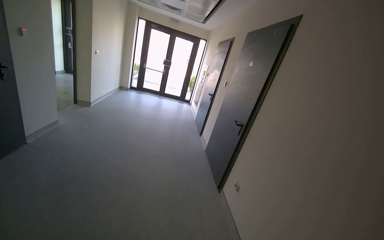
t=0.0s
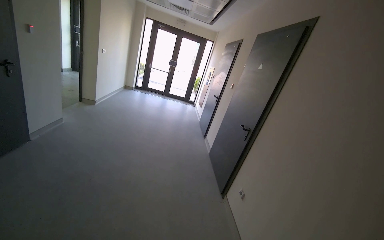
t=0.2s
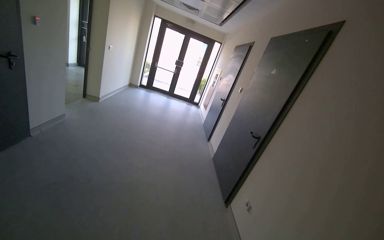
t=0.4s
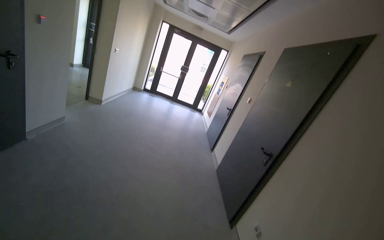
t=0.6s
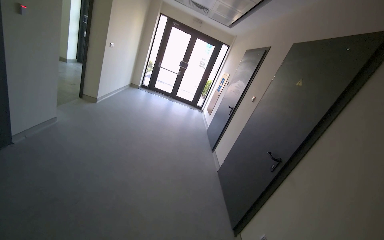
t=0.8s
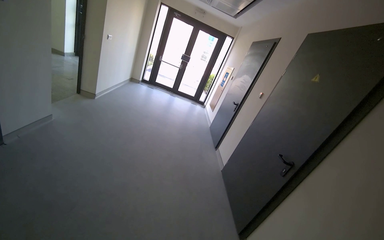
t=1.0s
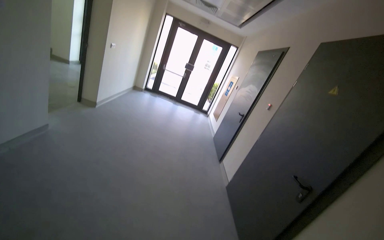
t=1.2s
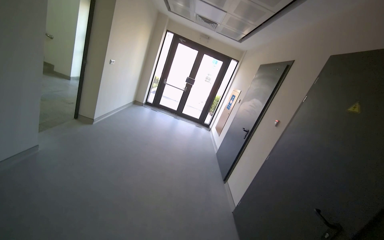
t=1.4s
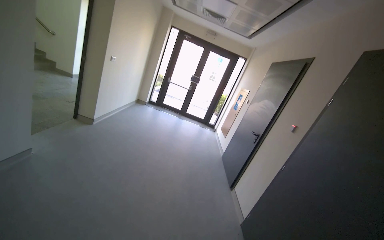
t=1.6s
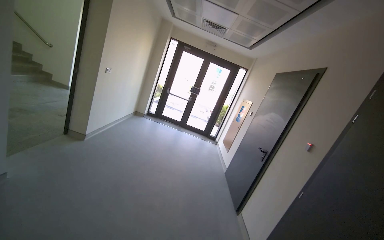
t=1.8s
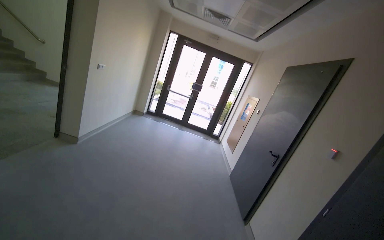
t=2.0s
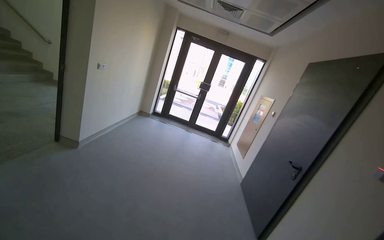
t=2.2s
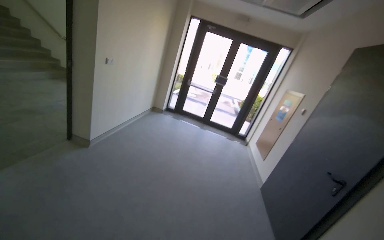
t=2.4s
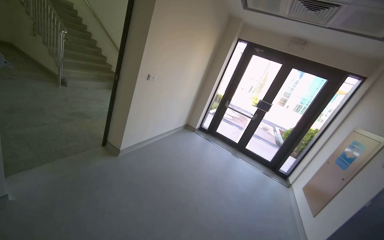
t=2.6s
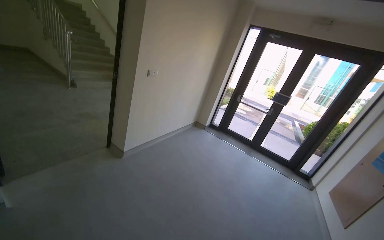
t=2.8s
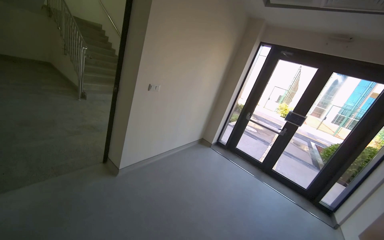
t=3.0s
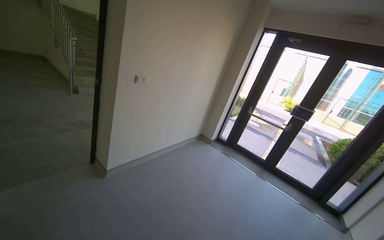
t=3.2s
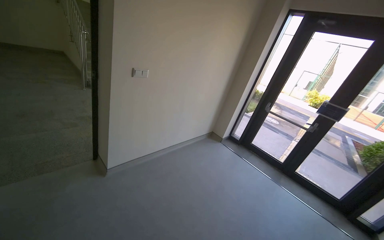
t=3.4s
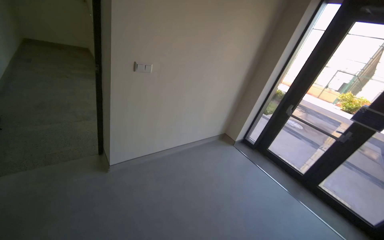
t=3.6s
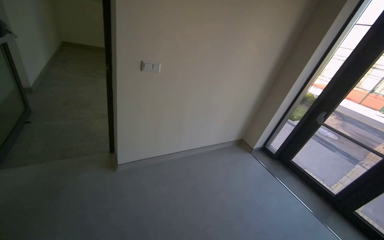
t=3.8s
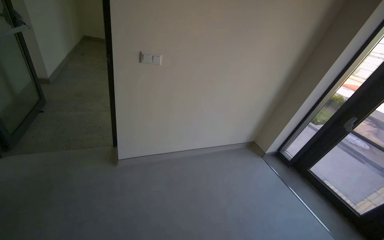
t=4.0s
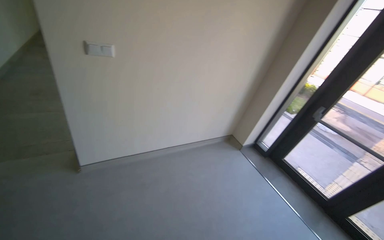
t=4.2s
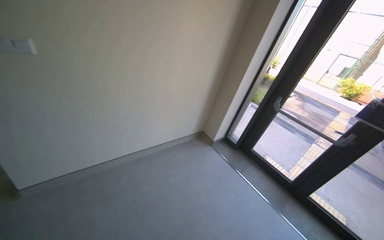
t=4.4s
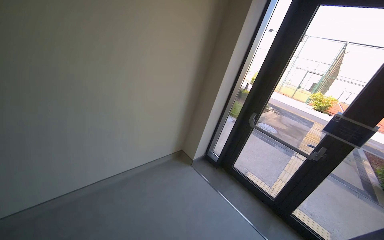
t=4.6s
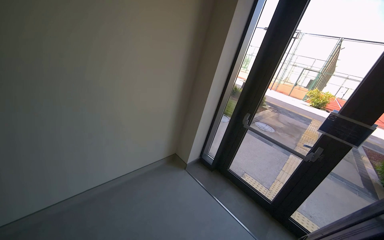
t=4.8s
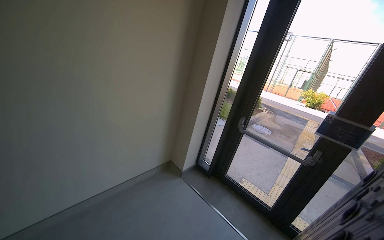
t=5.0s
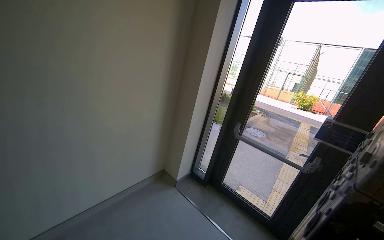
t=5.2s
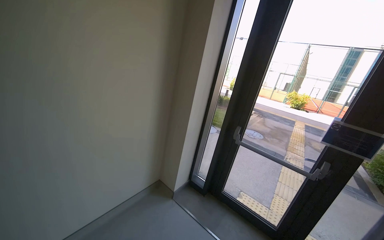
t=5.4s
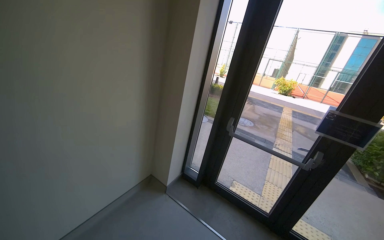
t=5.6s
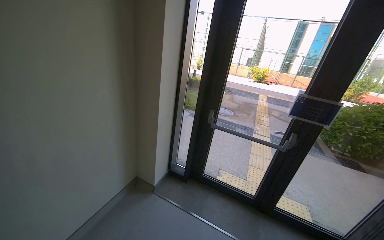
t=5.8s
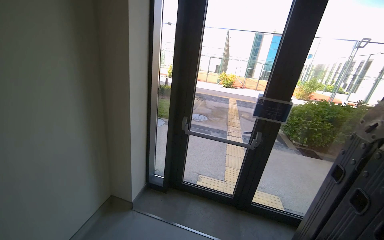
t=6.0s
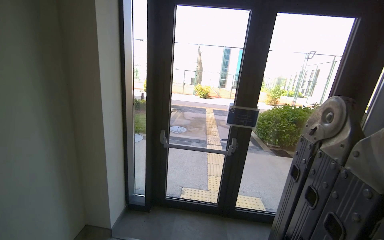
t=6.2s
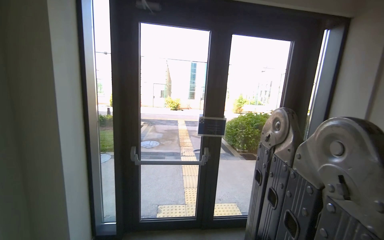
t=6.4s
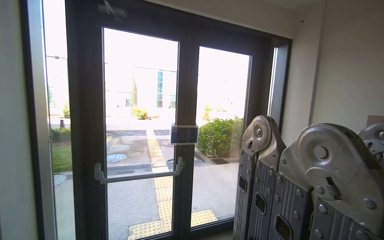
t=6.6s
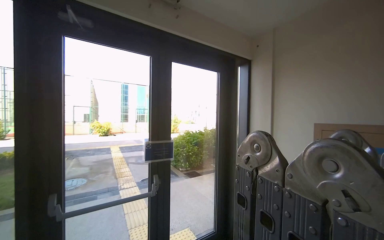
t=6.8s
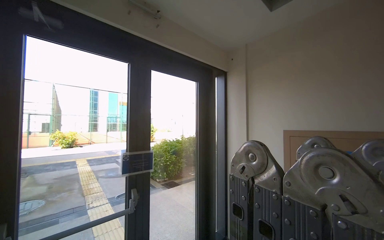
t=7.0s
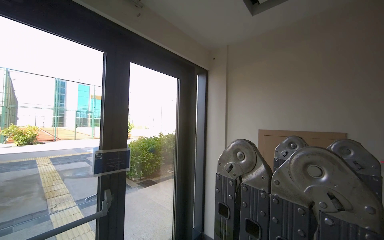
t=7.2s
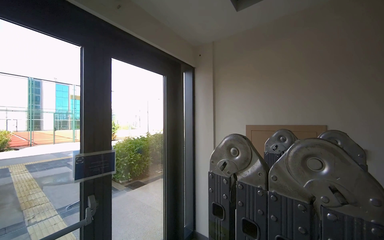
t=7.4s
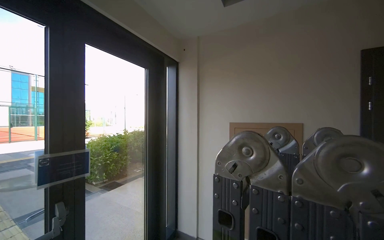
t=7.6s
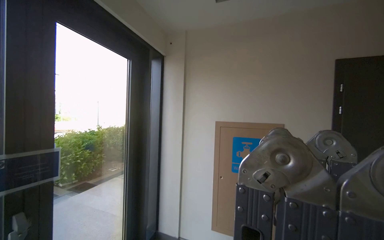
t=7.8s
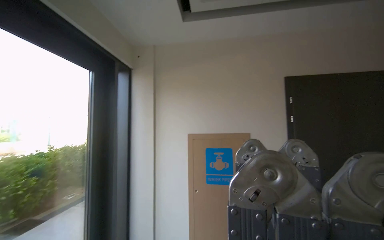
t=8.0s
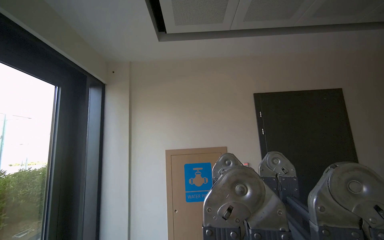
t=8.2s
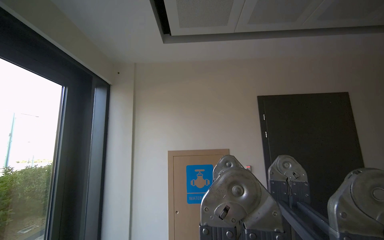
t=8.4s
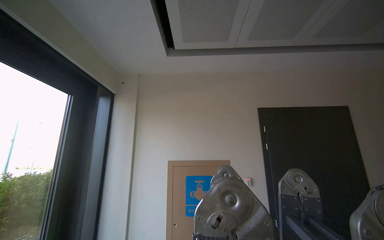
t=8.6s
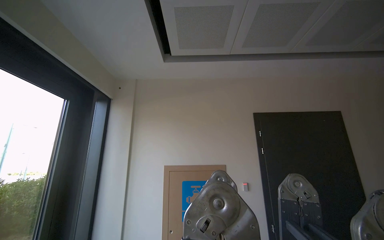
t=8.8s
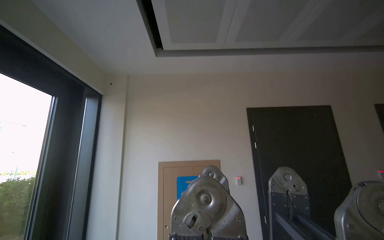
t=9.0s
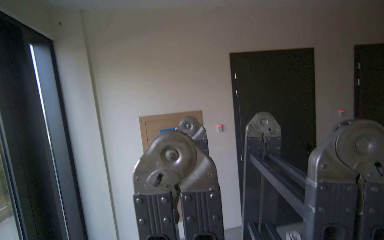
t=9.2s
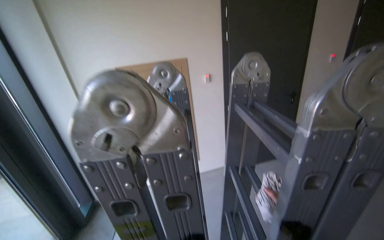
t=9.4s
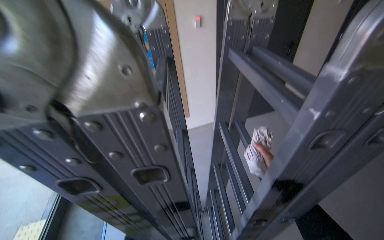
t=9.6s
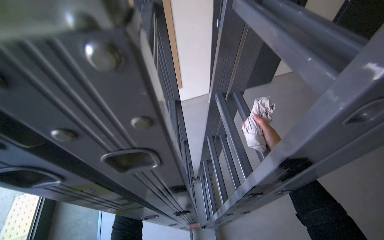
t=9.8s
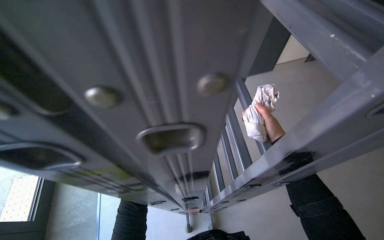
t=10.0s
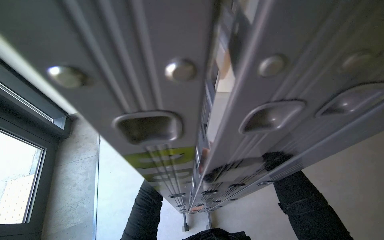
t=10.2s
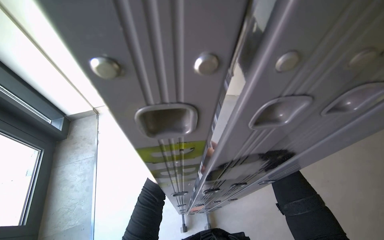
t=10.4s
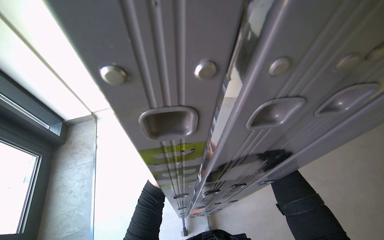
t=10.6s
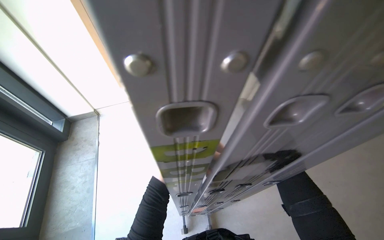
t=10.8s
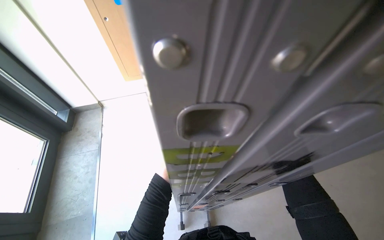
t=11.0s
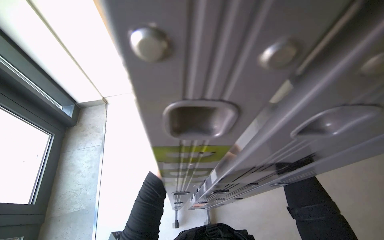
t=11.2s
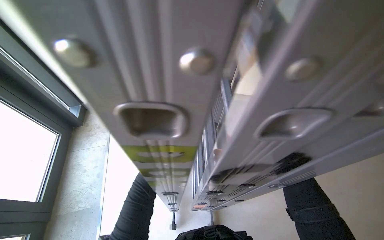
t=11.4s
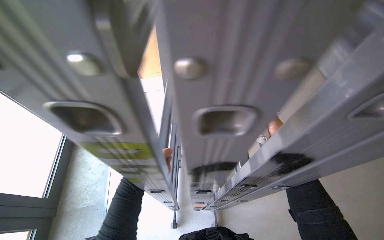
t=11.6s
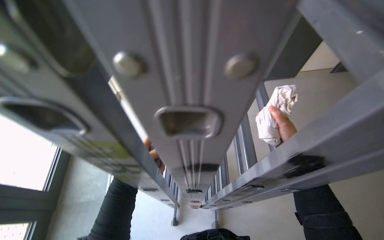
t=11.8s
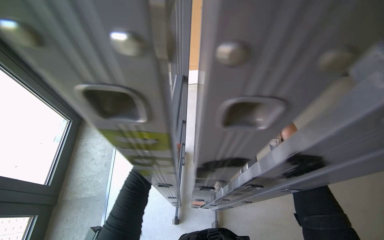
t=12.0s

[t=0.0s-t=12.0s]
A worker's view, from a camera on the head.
Job: organizing items.
The whole recording: Setting up ladder for work. The worker unfolds and positions a ladder near the window.
t=0.0s to t=1.6s: The wearer moves about 1 m.
t=1.6s to t=3.0s: The camera is carried some 1.5 m. The wearer's head swings roughly 35 degrees to the left.
t=3.0s to t=4.4s: The camera is carried some 1.5 m.
t=4.4s to t=6.0s: The wearer moves about 70 cm. The wearer's head swings about 35 degrees to the right.
t=6.0s to t=7.6s: The head rotates some 75 degrees to the right. The view tilts roughly 20 degrees upward.
t=7.6s to t=9.0s: The camera is aimed about 30 degrees further to the right. The wearer looks about 15 degrees further upward.
t=9.0s to t=10.4s: The view pans to the right by about 20 degrees. The view tips downward by approximately 70 degrees.

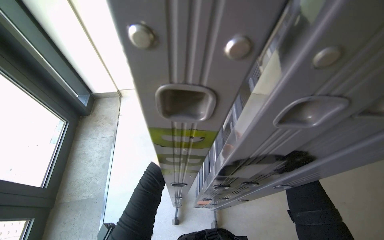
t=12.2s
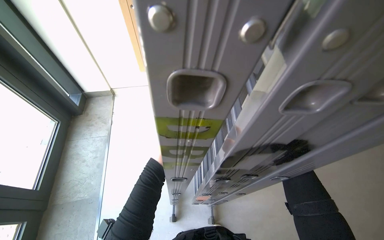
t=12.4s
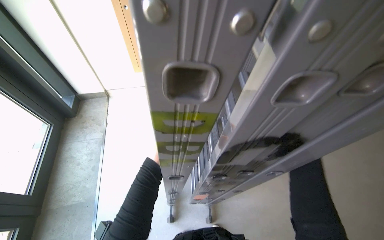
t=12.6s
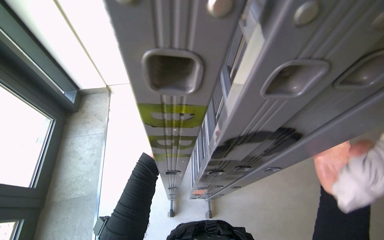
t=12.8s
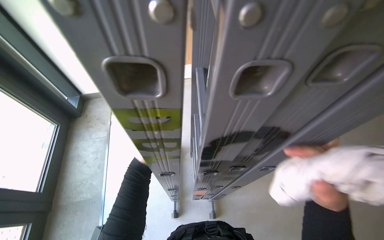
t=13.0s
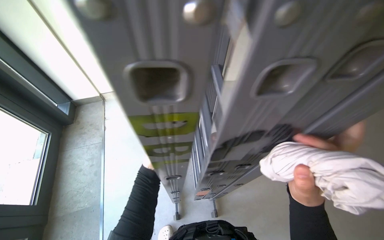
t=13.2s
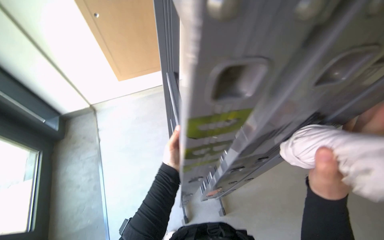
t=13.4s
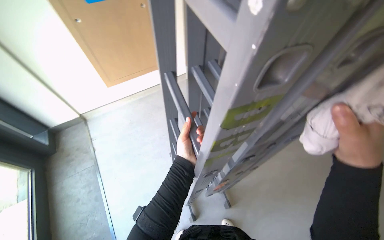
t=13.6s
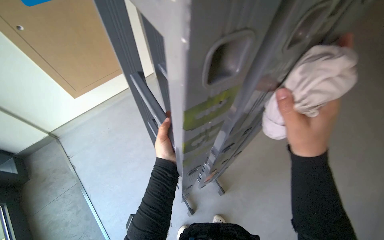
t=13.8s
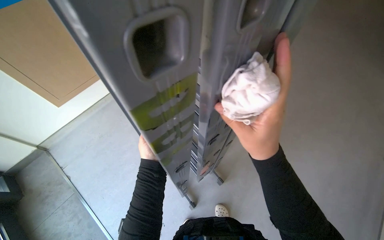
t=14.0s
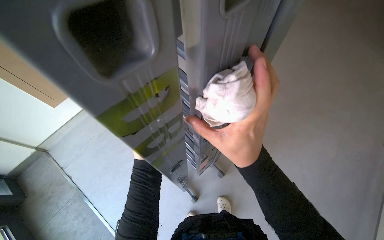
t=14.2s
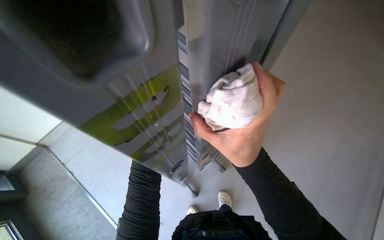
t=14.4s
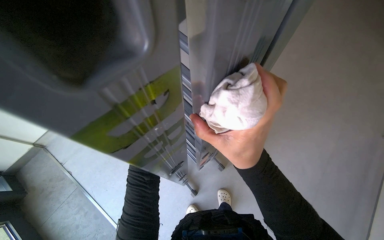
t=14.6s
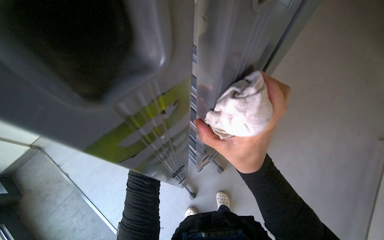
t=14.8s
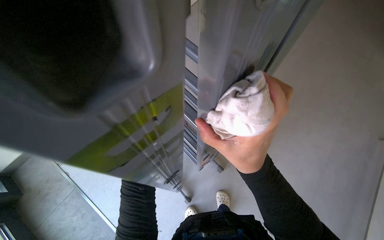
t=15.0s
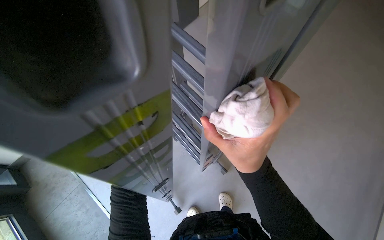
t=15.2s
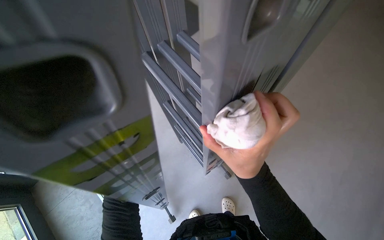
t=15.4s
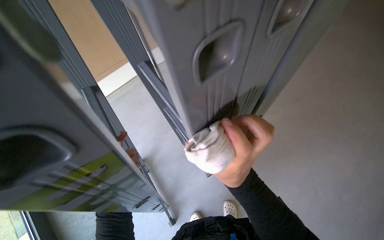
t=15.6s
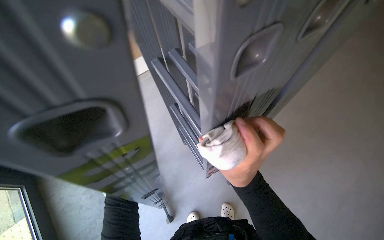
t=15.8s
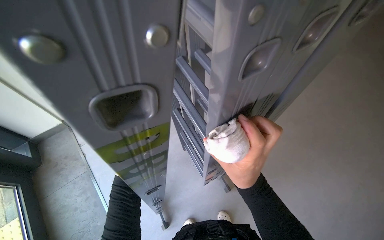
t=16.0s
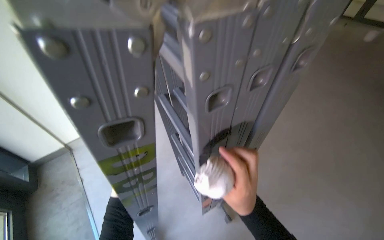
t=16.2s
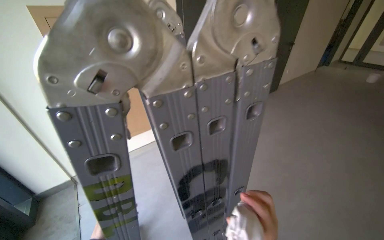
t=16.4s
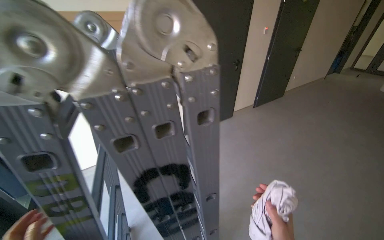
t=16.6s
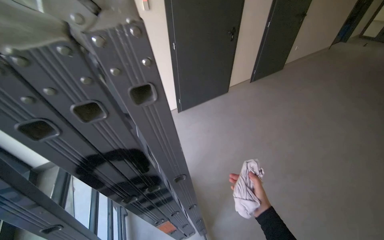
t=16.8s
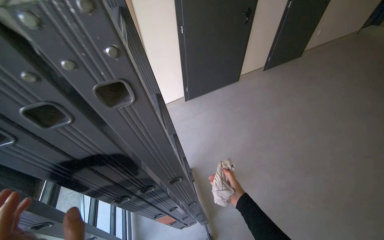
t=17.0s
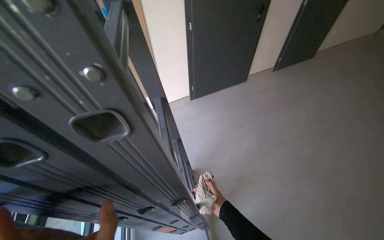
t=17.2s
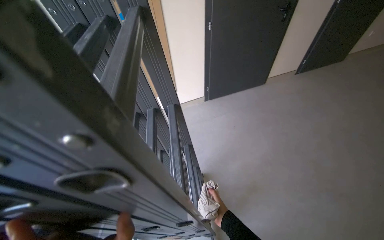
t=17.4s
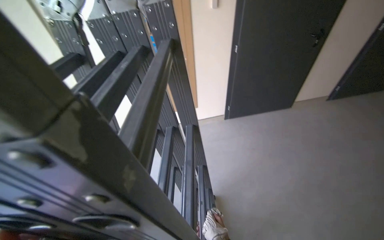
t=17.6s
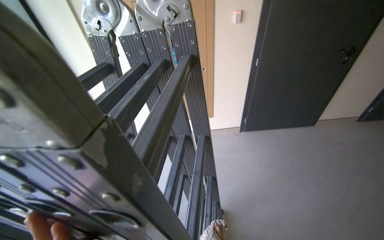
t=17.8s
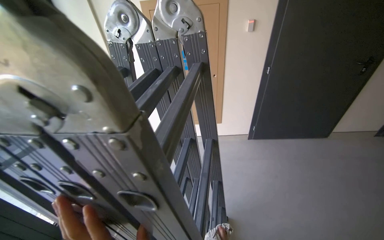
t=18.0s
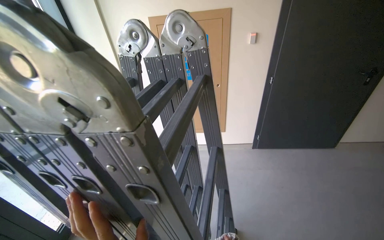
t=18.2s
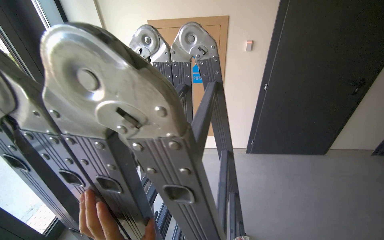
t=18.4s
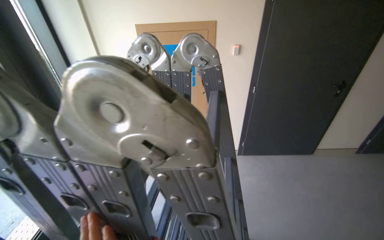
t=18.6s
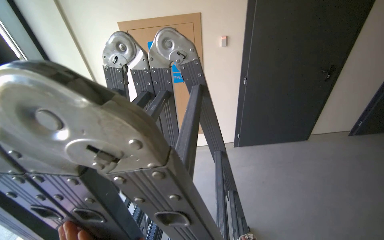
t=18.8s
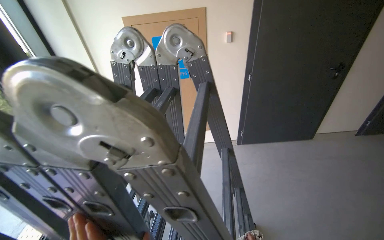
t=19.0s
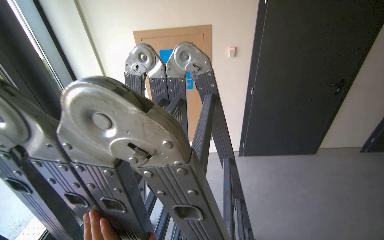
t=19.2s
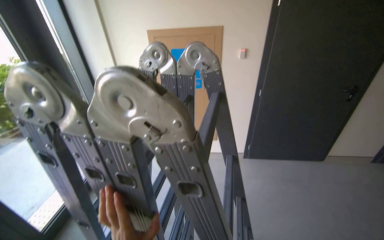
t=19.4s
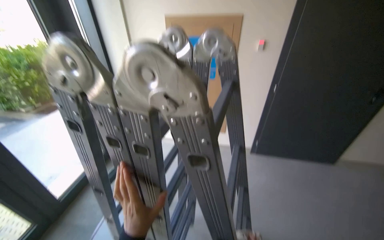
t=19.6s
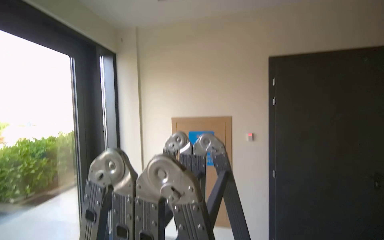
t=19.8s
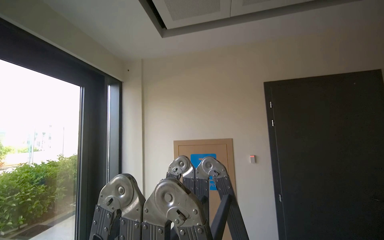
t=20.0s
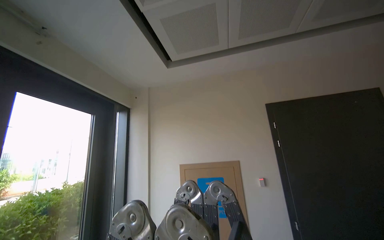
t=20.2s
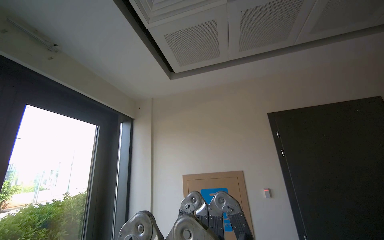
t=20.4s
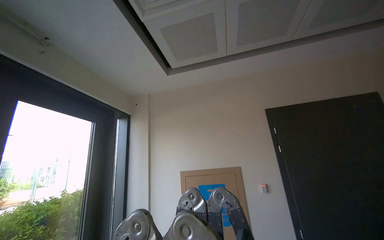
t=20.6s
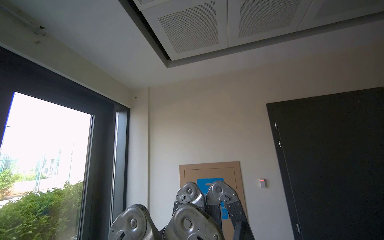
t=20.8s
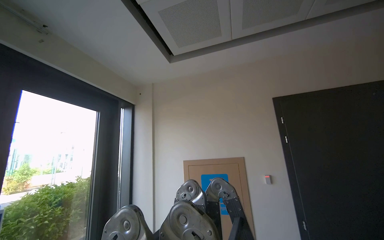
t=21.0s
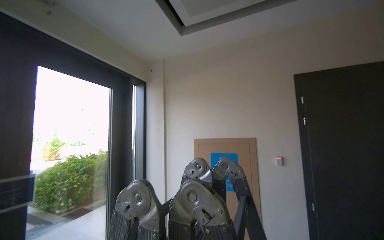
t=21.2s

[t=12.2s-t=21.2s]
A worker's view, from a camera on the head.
Job: organizing items.
The whole recording: Setting up ladder for work. The worker unfolds and positions a ladder near the window.
t=12.2s to t=13.8s: The head turns to the right by some 35 degrees.
t=13.8s to t=15.2s: The right hand is displaced to the left by roughly 10 cm.
t=15.2s to t=16.6s: The head turns to the left by about 15 degrees.
t=16.6s to t=18.2s: The wearer's head swings approximately 35 degrees to the left.
t=18.2s to t=19.8s: The camera pitches upward, by roughly 30 degrees.
